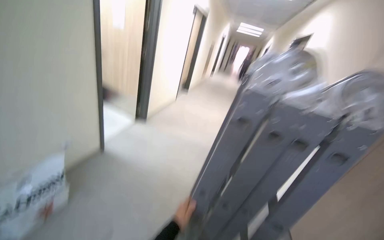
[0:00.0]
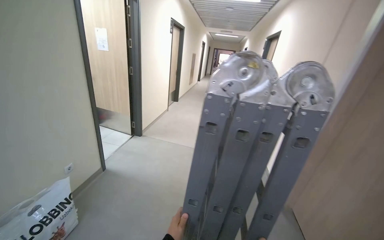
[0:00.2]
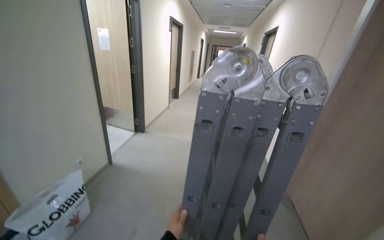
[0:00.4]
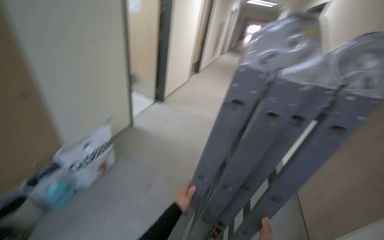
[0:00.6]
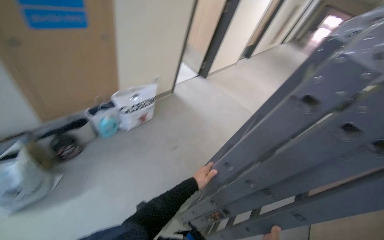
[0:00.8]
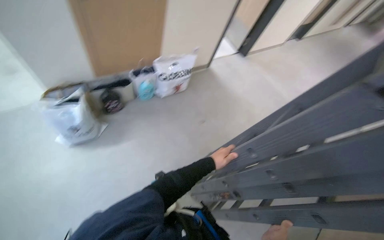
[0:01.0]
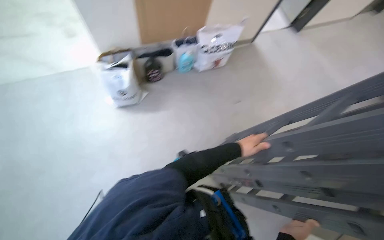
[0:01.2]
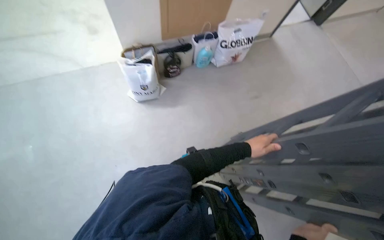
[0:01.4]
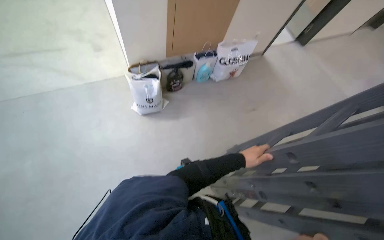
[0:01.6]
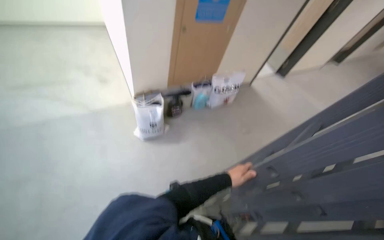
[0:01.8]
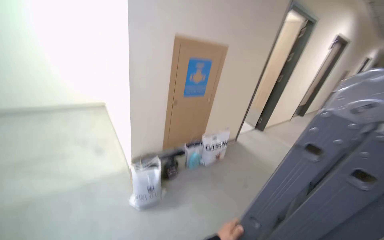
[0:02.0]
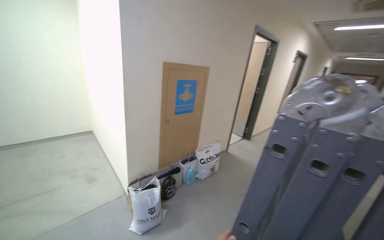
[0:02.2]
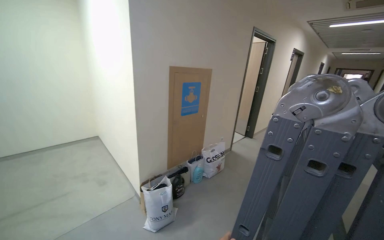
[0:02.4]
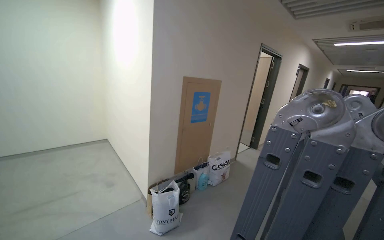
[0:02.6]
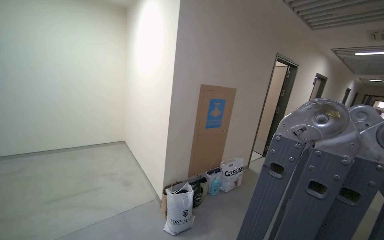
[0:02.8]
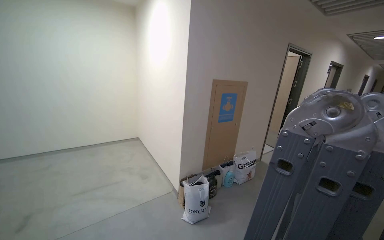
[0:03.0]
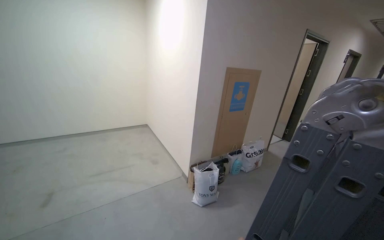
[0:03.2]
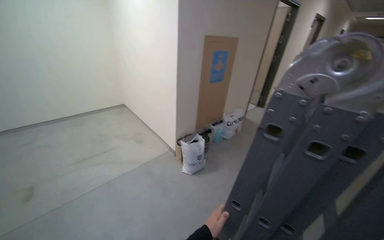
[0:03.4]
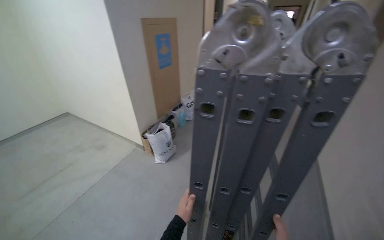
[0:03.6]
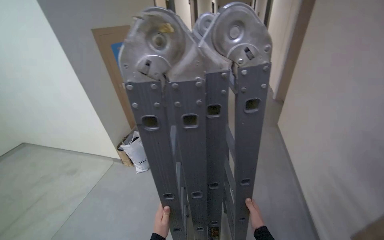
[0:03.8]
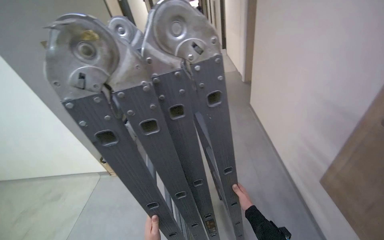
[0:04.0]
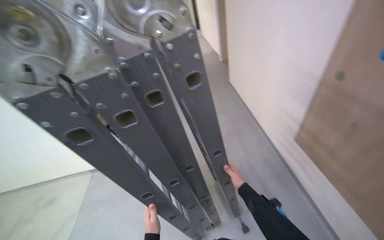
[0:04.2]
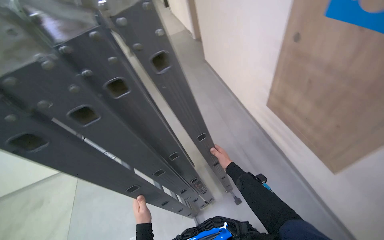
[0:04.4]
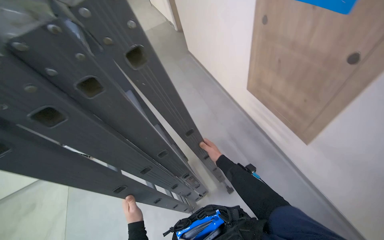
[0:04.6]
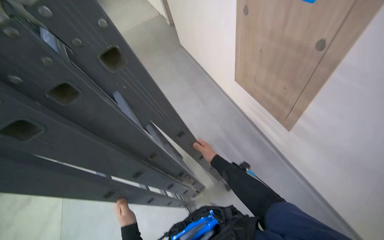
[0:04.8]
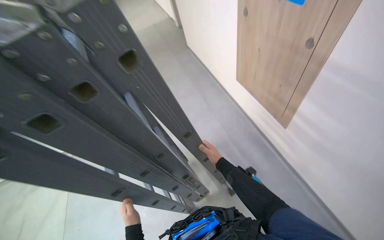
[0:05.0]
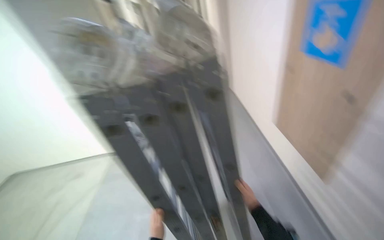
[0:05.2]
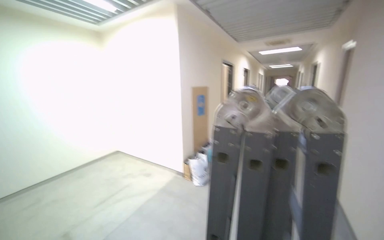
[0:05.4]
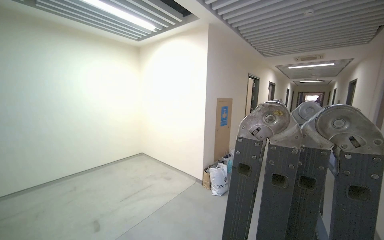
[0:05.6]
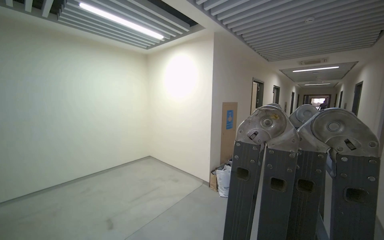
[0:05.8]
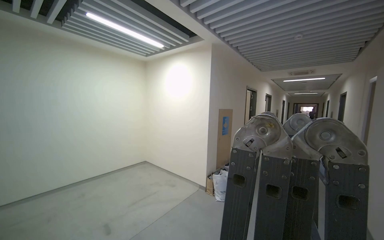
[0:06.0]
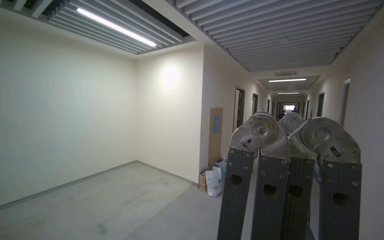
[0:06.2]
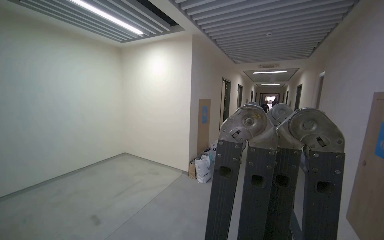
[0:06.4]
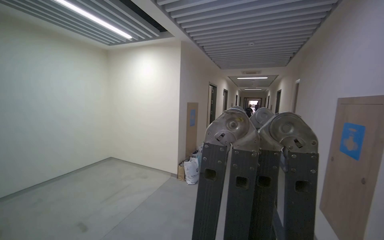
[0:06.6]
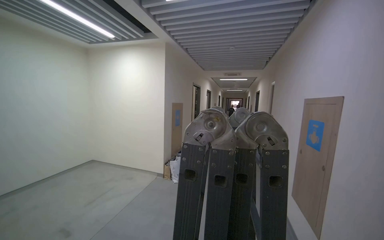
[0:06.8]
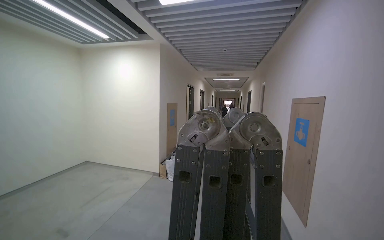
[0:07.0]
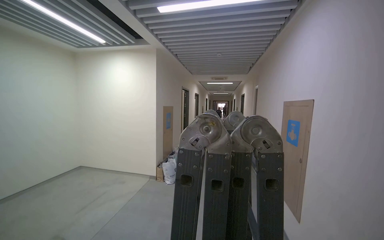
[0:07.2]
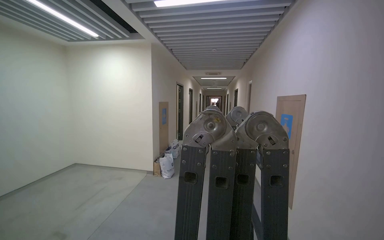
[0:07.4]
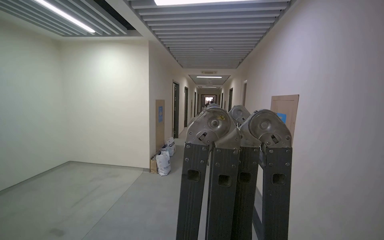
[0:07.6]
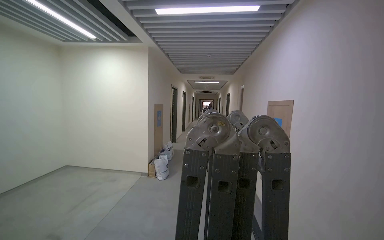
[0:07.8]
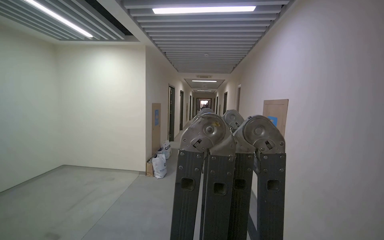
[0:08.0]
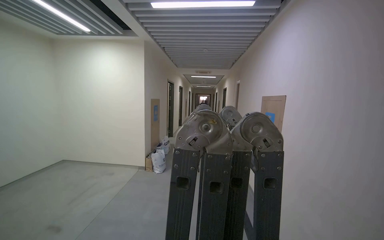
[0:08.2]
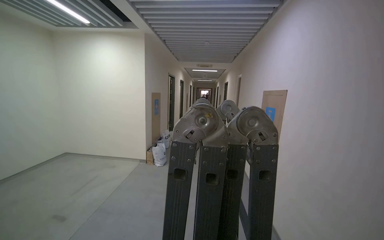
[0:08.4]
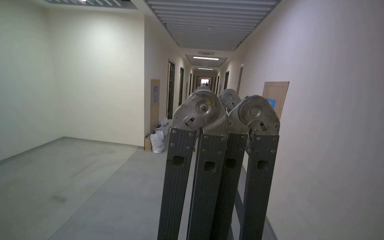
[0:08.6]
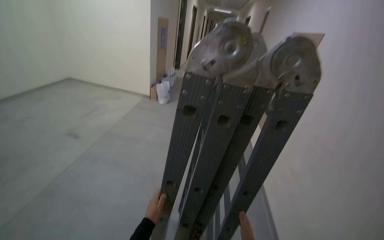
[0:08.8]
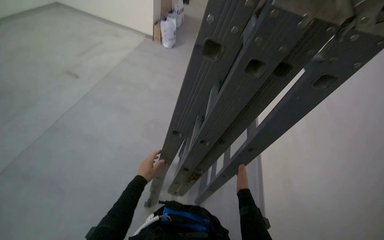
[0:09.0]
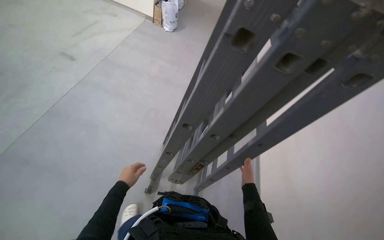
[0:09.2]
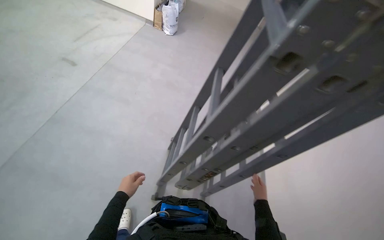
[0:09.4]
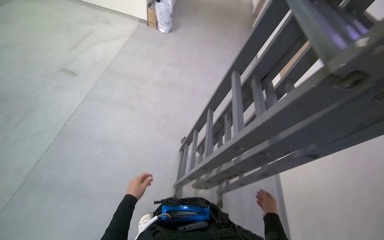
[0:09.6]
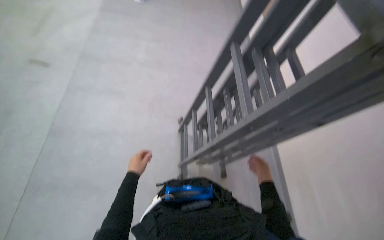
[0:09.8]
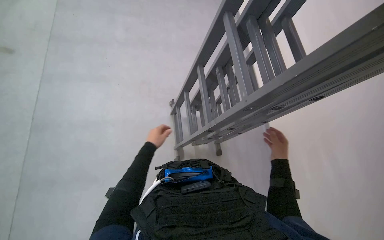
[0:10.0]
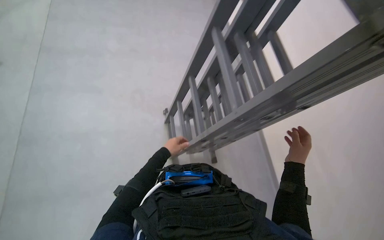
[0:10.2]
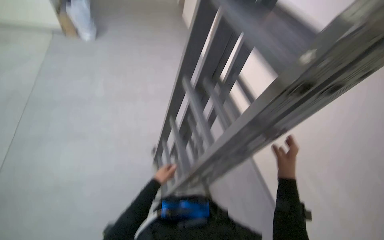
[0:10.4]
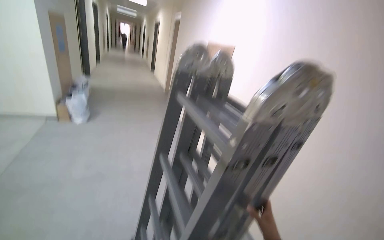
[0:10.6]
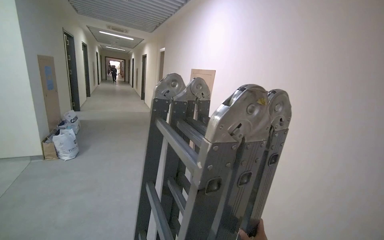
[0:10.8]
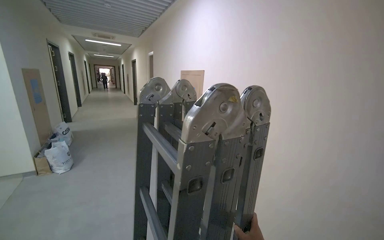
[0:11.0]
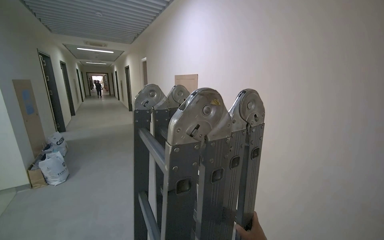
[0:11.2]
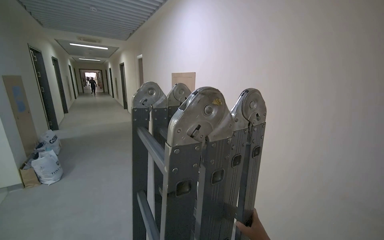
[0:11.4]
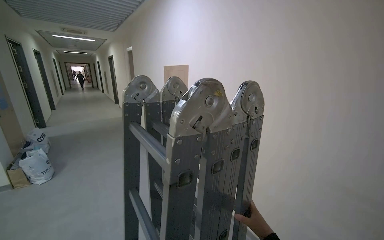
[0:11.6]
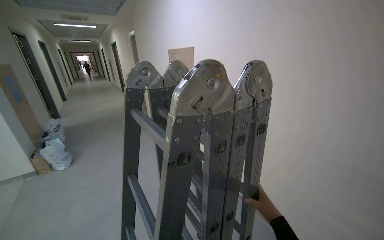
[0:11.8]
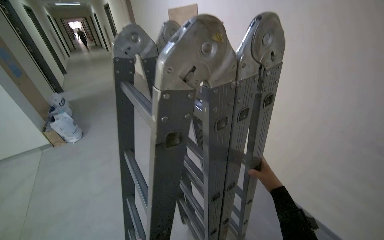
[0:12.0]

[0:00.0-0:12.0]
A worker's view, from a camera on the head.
Job: organizing items.
The whole recording: Setting up ladder for work. The worker carries a folded ladder down a hallway and then unfolds it into an A-frame position.
0:00.0 to 0:01.6: The wearer moves about 50 cm. The head turns to the left by about 60 degrees. The wearer looks roughly 30 degrees further downward.
0:01.6 to 0:03.0: The wearer moves approximately 80 cm. The camera pitches upward, by roughly 45 degrees.
0:03.0 to 0:04.4: The wearer's head swings approximately 70 degrees to the right. The camera pitches downward, by some 35 degrees.
0:06.0 to 0:07.6: The camera sweeps to the right, by about 30 degrees.
0:07.6 to 0:09.0: The view tilts about 45 degrees downward.
0:09.0 to 0:10.4: The wearer's head swings approximately 25 degrees to the right. The right hand is displaced nearer to the camera by approximately 20 cm. Meanwhile the left hand moves roughly 5 cm up the picture and comes back.
0:10.4 to 0:12.0: The head turns to the right by approximately 25 degrees. The camera pitches upward, by about 15 degrees.

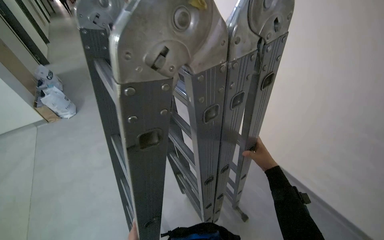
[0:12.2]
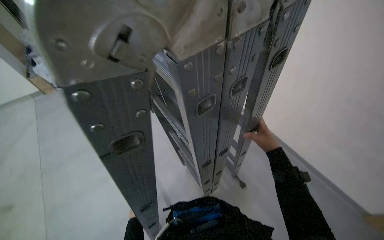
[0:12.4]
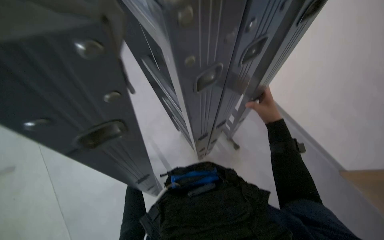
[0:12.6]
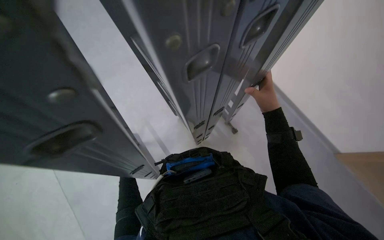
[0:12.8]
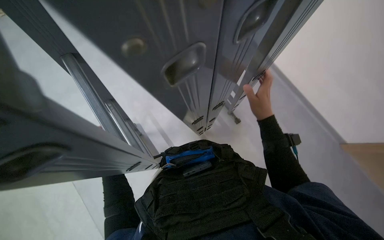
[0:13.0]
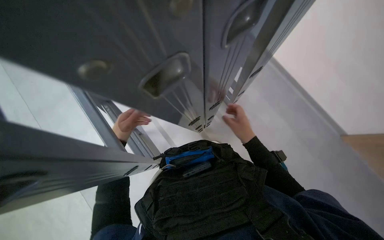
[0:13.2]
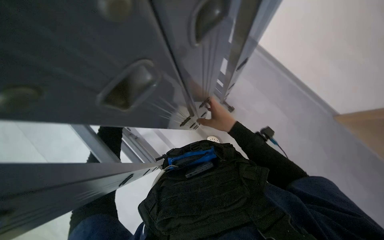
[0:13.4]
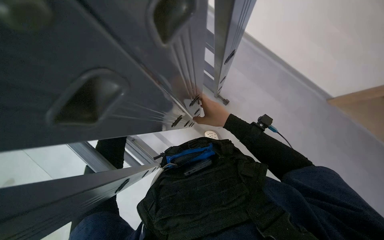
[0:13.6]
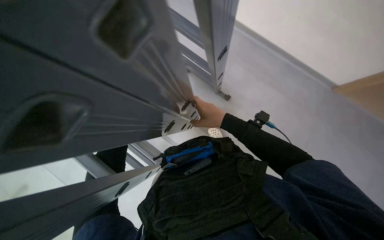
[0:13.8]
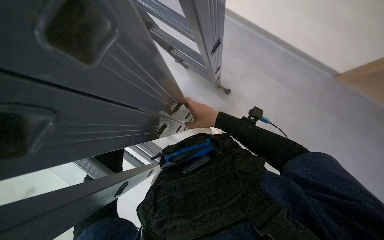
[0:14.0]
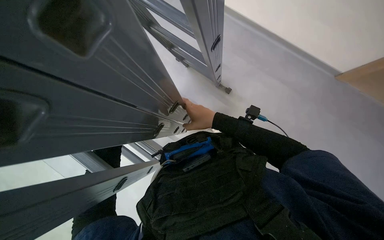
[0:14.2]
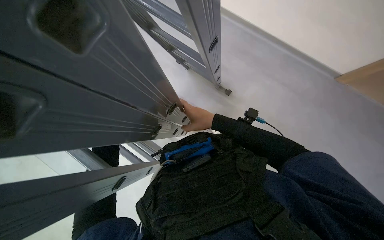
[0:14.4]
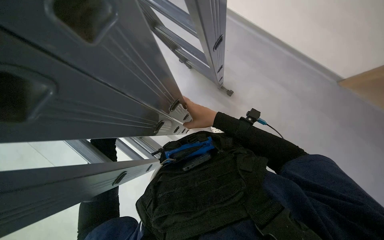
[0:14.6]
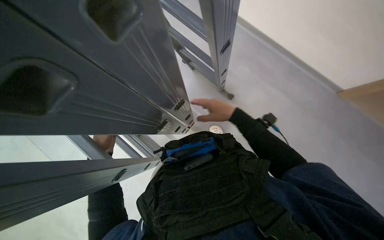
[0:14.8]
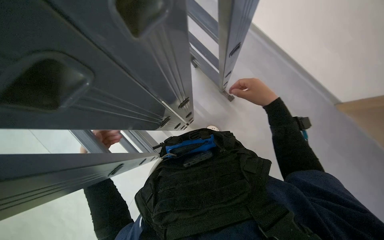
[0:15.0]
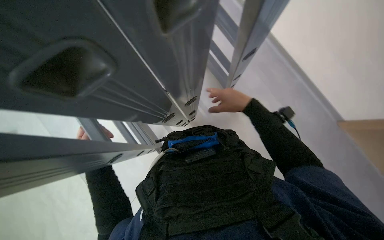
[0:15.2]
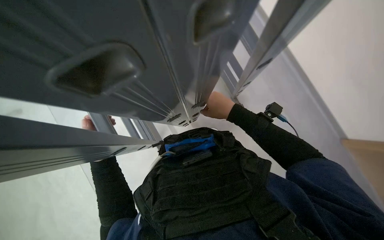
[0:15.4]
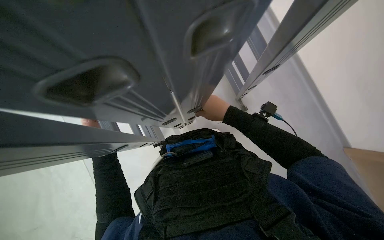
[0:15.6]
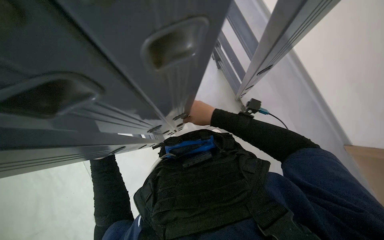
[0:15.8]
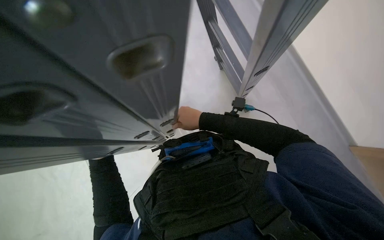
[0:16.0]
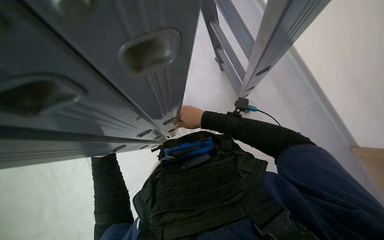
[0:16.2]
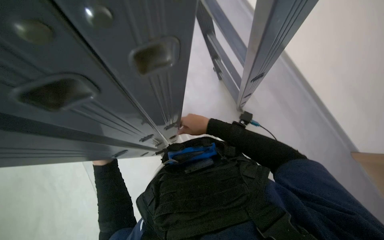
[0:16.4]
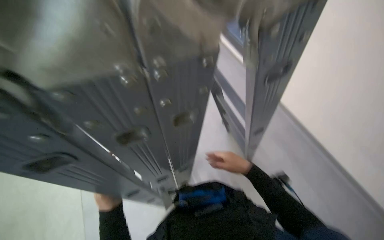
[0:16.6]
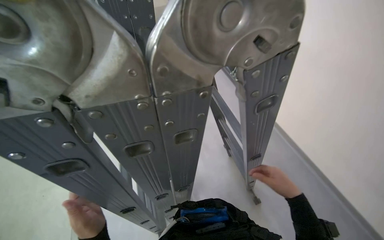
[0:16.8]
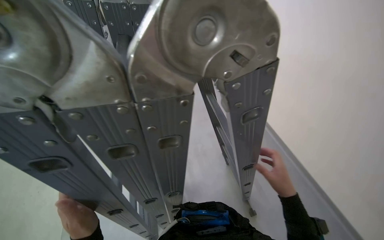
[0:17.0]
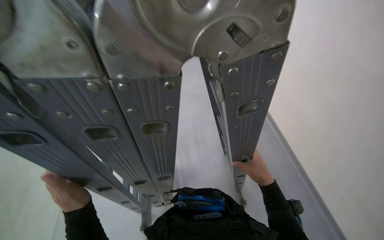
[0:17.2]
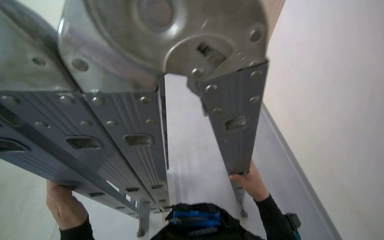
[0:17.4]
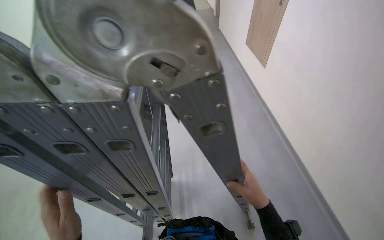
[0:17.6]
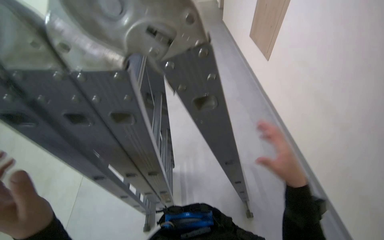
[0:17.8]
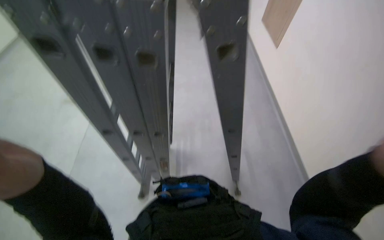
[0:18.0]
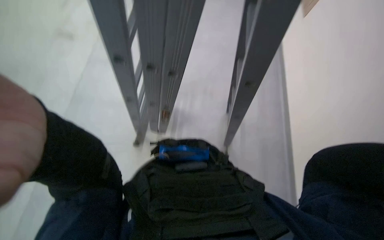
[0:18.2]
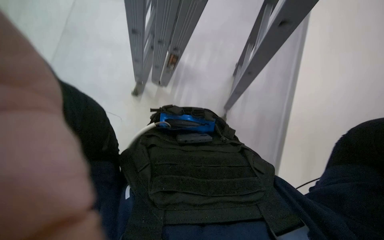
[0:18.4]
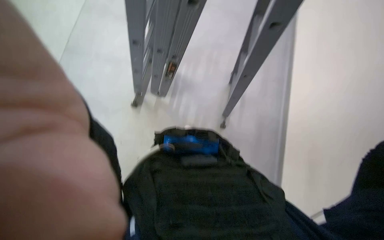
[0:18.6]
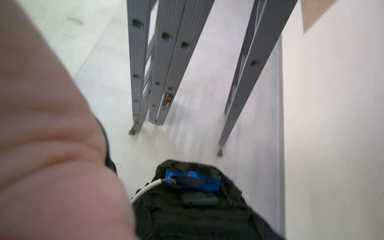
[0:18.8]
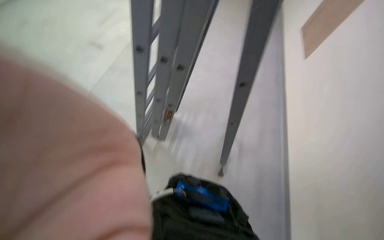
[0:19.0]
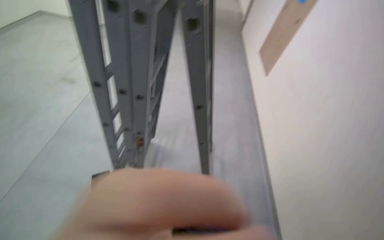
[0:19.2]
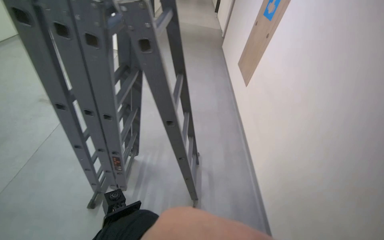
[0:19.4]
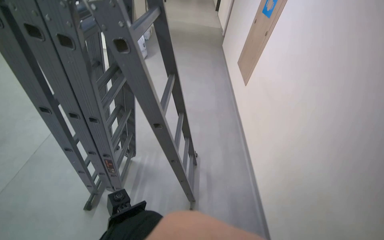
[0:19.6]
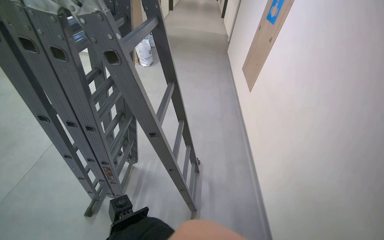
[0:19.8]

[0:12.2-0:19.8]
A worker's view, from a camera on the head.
Job: organizing items.
The whole recording: Setting up ladder for work. The worker carries a folded ladder down a hallway and then unfolds it into an A-frame position.
0:12.2 to 0:13.8: The wearer looks roughly 40 degrees further downward.
0:15.2 to 0:16.8: The wearer looks approximately 35 degrees further upward.
0:18.2 to 0:19.8: The camera pitches upward, by approximately 25 degrees.
